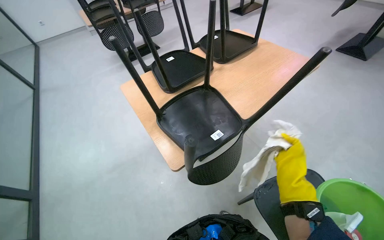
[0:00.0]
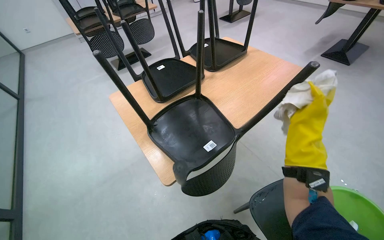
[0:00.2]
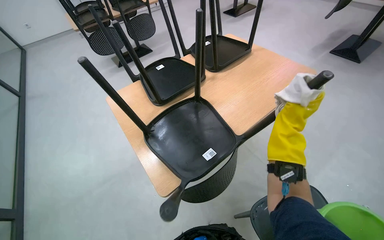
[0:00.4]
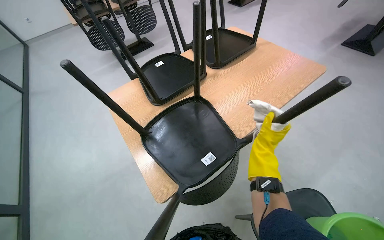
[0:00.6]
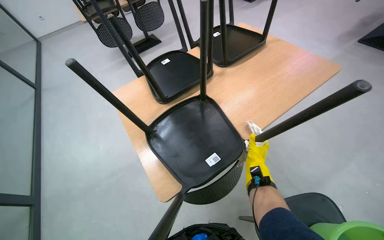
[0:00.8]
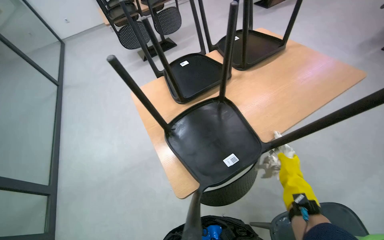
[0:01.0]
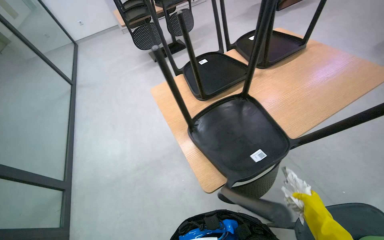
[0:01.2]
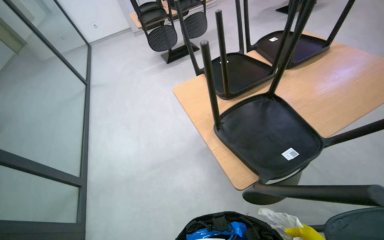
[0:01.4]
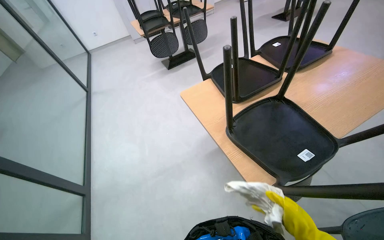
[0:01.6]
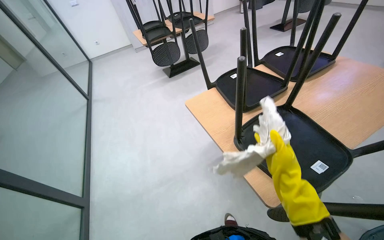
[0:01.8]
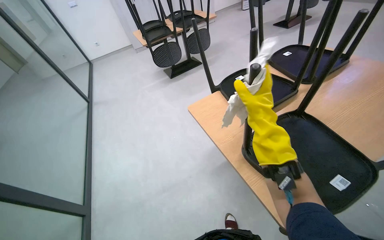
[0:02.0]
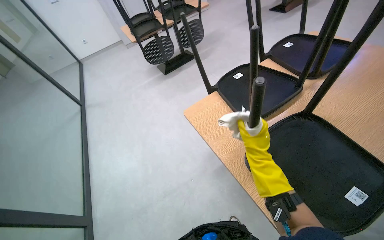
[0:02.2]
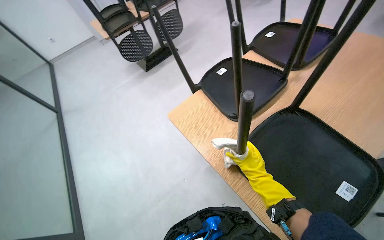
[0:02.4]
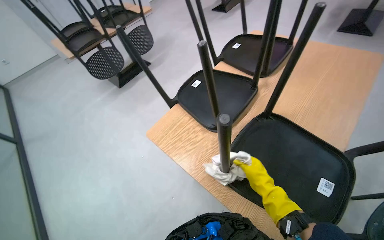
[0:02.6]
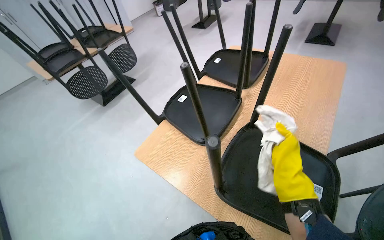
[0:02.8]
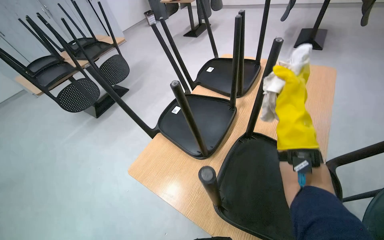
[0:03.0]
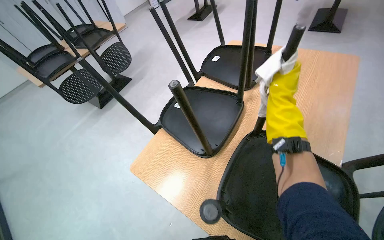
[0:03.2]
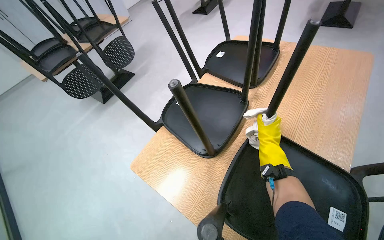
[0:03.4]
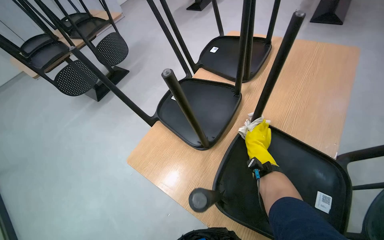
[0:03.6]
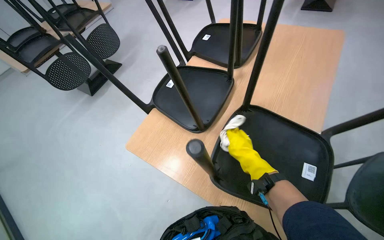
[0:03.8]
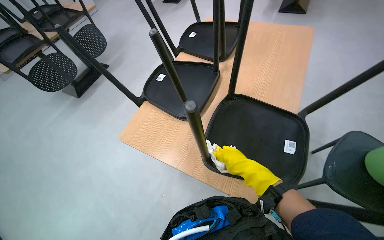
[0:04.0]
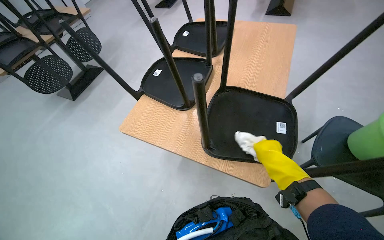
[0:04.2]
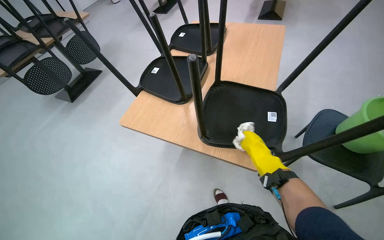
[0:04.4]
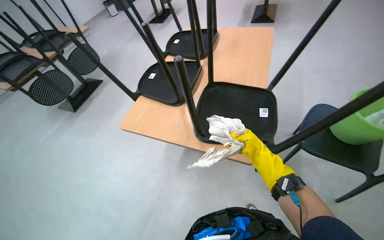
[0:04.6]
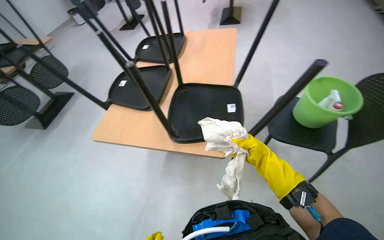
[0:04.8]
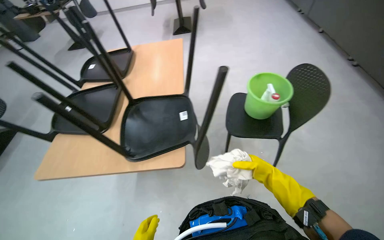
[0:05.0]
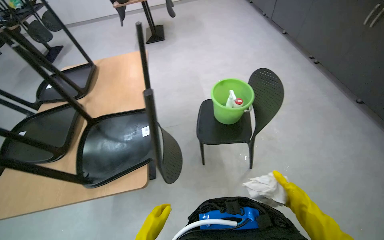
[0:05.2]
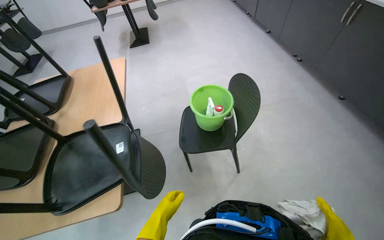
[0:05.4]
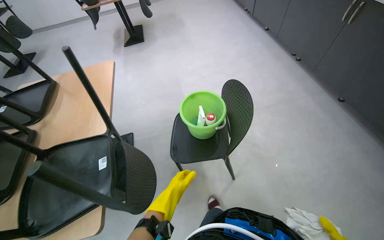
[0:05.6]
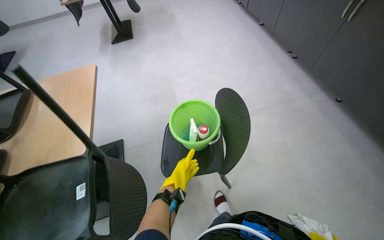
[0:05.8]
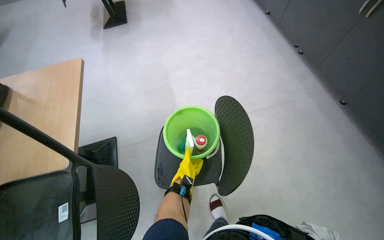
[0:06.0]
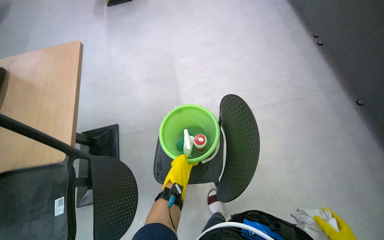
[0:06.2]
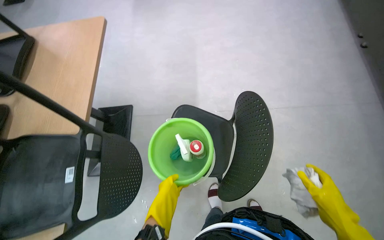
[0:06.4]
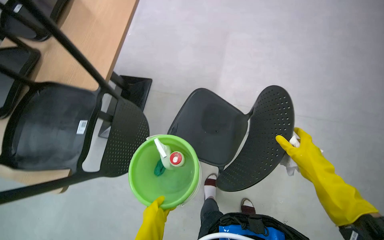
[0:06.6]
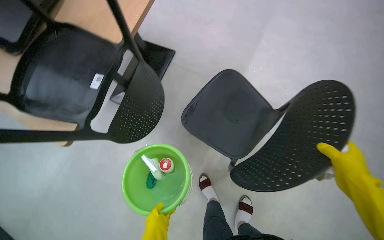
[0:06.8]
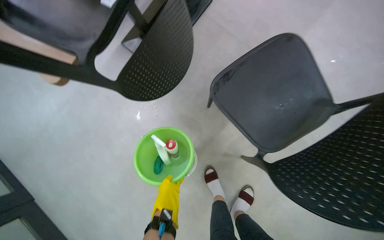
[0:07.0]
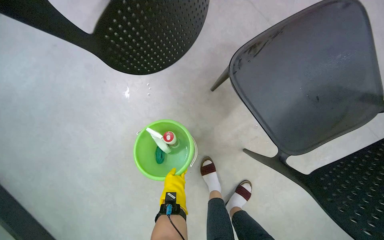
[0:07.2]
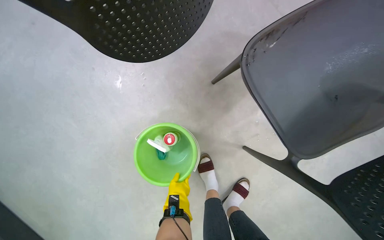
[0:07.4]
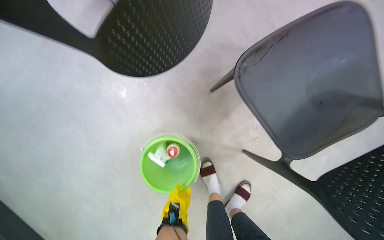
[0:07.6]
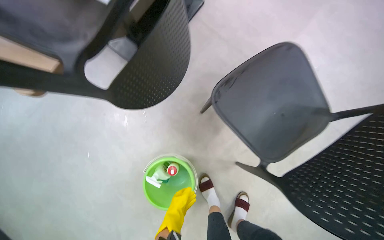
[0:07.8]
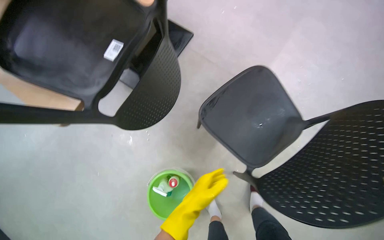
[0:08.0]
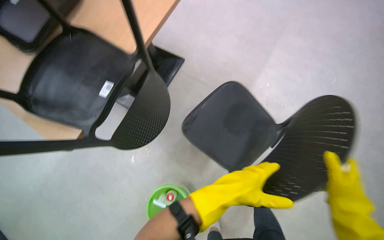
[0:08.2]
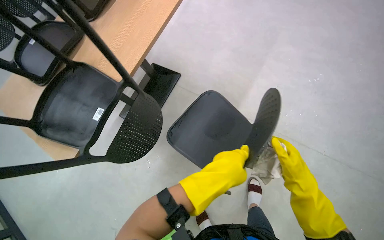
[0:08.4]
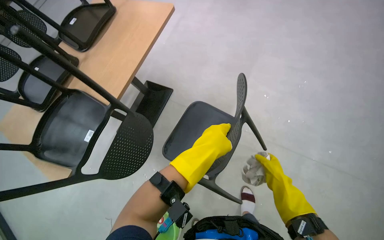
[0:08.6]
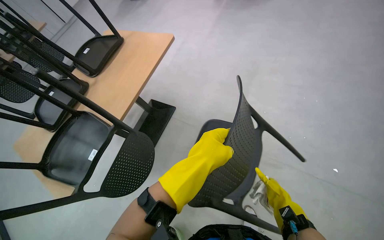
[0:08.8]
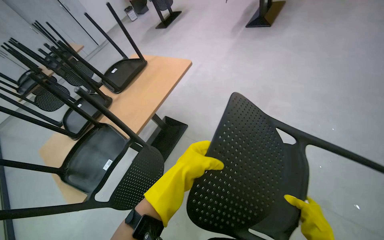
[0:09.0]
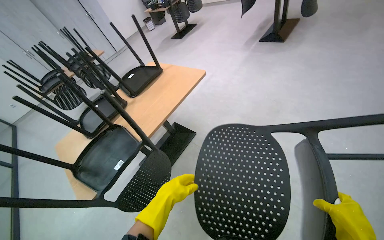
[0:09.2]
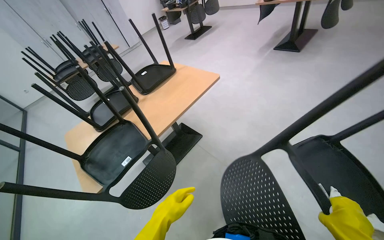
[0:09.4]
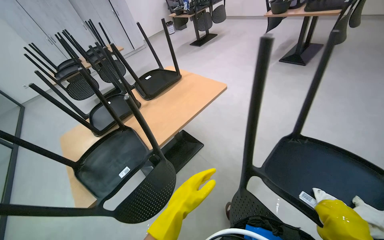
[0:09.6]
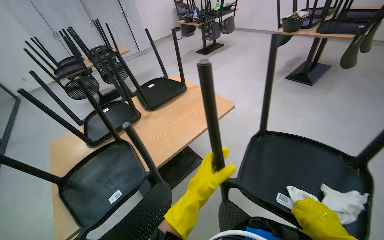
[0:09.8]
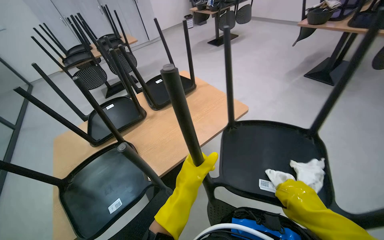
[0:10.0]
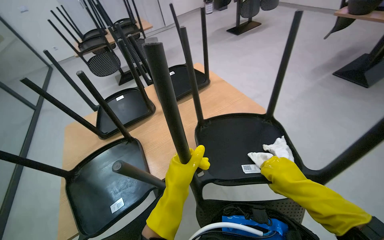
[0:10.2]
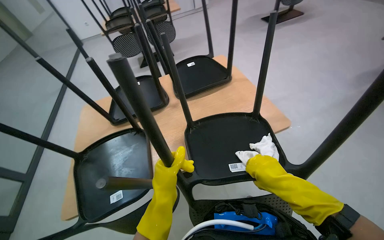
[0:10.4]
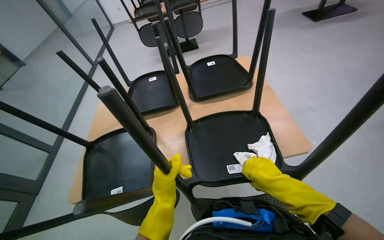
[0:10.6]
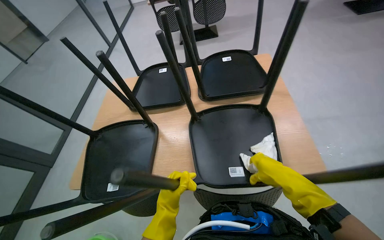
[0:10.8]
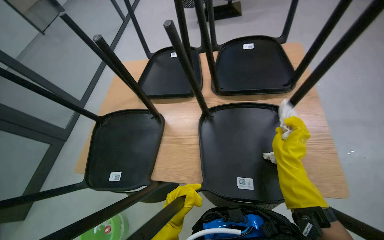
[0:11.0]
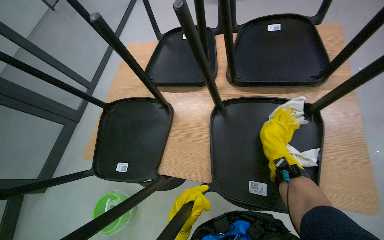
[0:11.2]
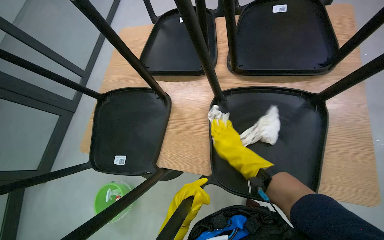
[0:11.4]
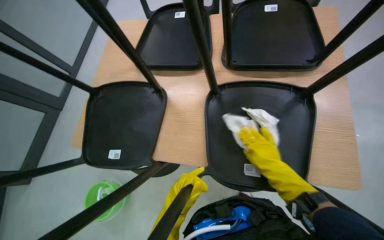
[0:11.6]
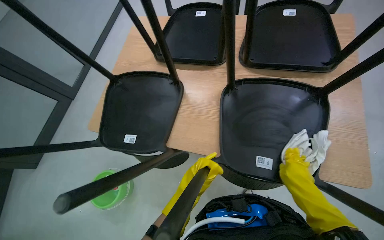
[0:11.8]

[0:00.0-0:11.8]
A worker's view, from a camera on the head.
Job: wiping surfaces.
The whole recording: Cleaning chairs. The worker wipes the underside of chairs with a white cloth.
0:01.4 to 0:03.0: The wearer looks about 30 degrees further to the right.
0:03.0 to 0:04.4: The right hand shifts roughly 50 cm down the picture.
0:04.4 to 0:06.0: The wearer moves about 80 cm. The wearer's head swings about 40 degrees to the right.
0:06.0 to 0:07.4: The camera travels approximately 50 cm. The view tilts roughly 40 degrees downward. The scene rotates clockwise by about 60 degrees.
0:07.4 to 0:08.8: The head travels some 80 cm. The camera pitches upward, by approximately 35 degrees. Everything in view rotates approximately 25 degrees counterclockwise.
0:08.8 to 0:10.4: The head travels about 50 cm. The head turns to the left by some 45 degrees.
0:10.4 to 0:11.8: The wearer looks roughly 20 degrees further downward.

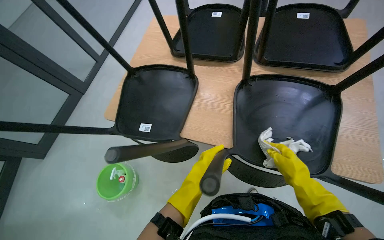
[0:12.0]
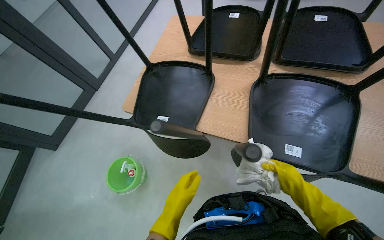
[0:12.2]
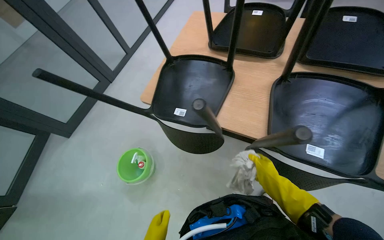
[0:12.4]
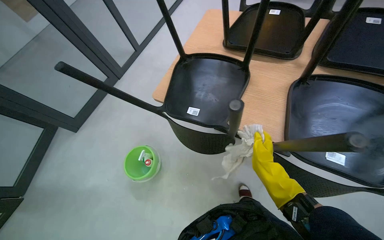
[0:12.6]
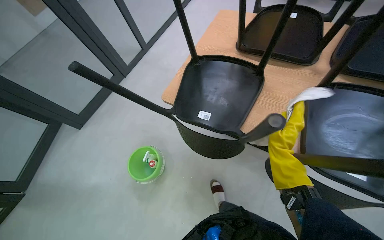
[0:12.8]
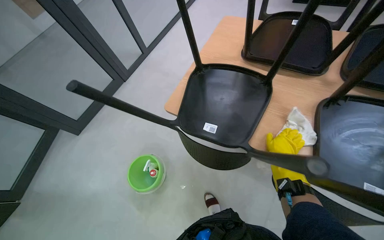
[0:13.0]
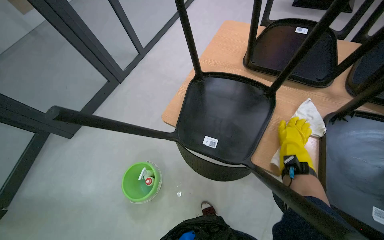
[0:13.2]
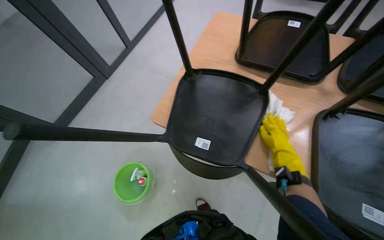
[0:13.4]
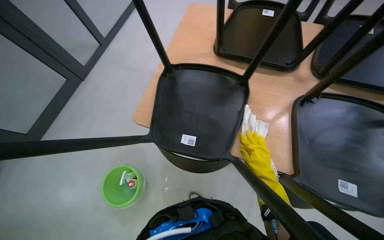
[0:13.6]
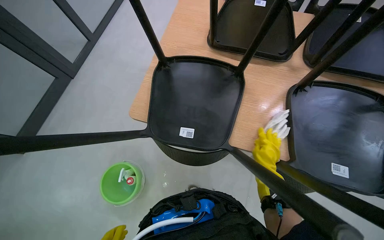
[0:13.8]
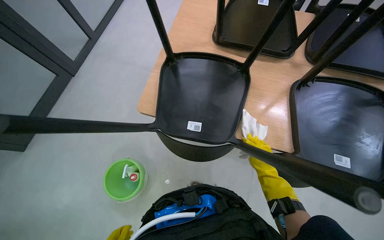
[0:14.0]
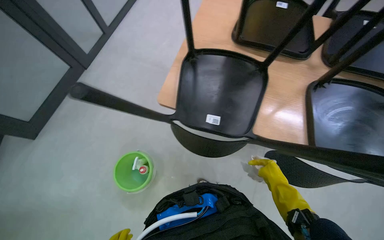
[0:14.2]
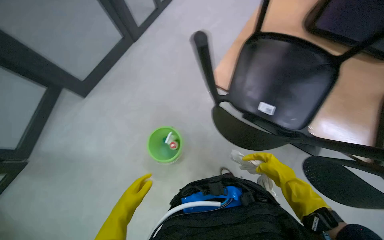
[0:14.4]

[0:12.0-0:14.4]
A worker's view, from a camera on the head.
Job: wiping surfaces.
The whole recording: Cleaning chairs. The worker wipes the underside of chairs with a white cloth.
0:12.0 to 0:13.2: The right hand travels farther from the camera and up the picture by approximately 30 cm.
0:13.2 to 0:14.4: The right hand heads to the left, down the picture and nearer to the camera, covering roughly 35 cm.

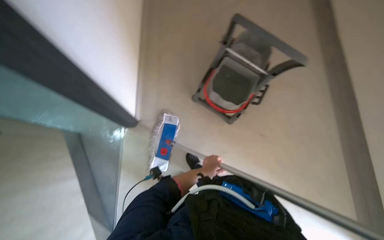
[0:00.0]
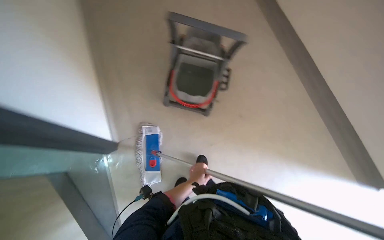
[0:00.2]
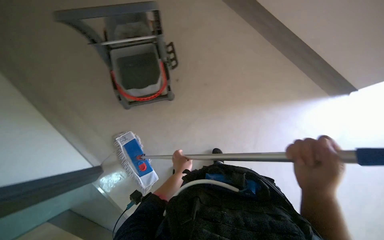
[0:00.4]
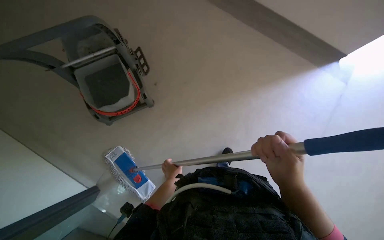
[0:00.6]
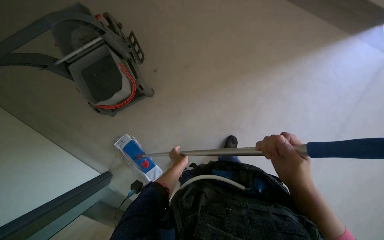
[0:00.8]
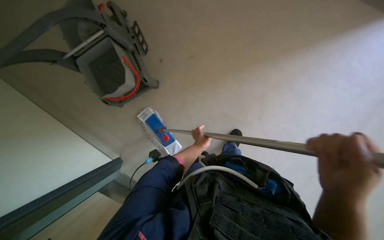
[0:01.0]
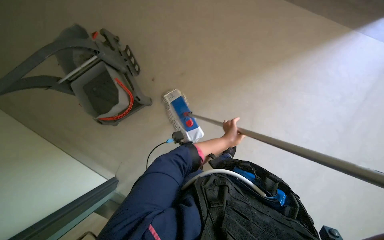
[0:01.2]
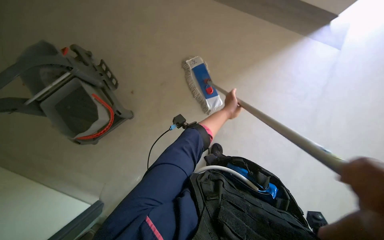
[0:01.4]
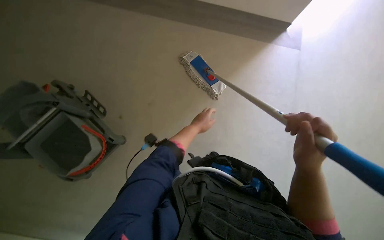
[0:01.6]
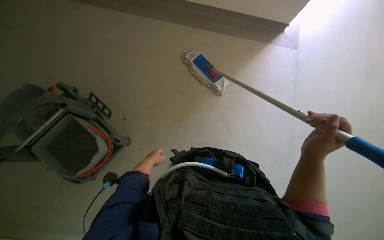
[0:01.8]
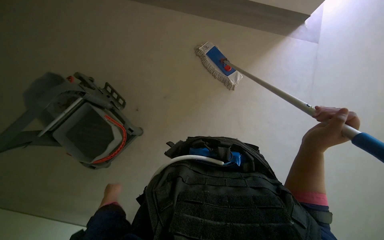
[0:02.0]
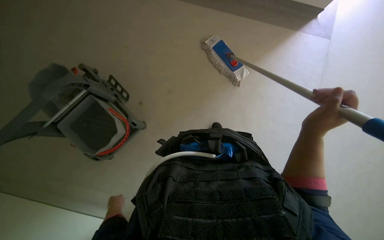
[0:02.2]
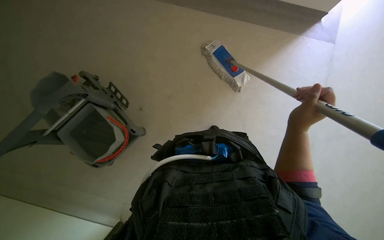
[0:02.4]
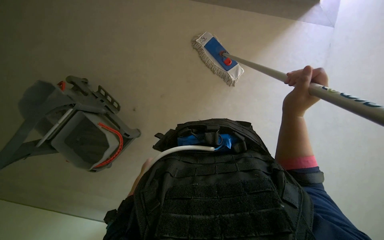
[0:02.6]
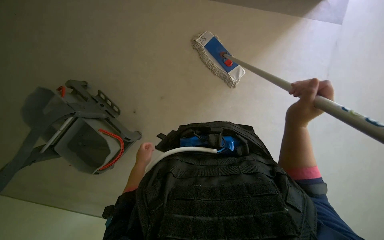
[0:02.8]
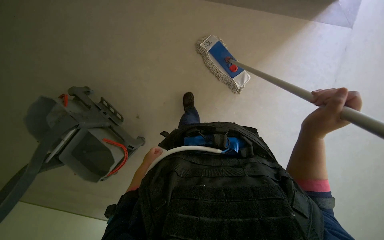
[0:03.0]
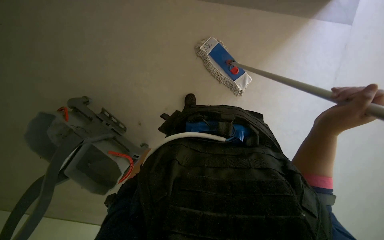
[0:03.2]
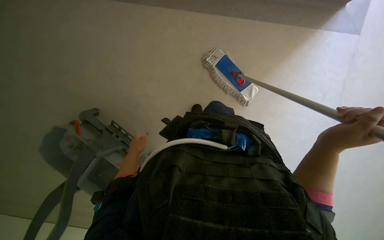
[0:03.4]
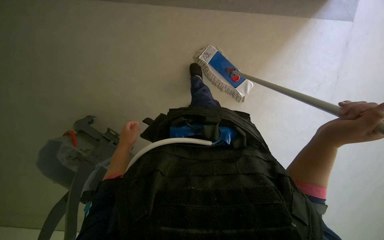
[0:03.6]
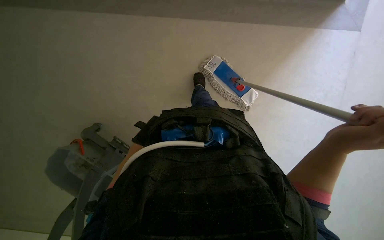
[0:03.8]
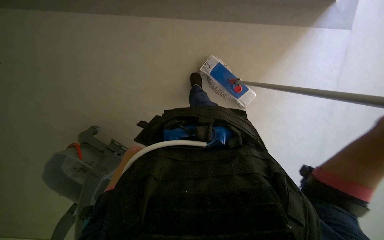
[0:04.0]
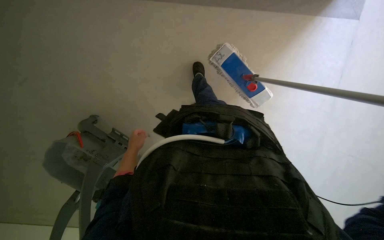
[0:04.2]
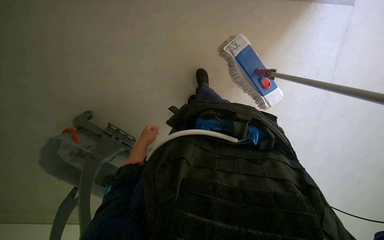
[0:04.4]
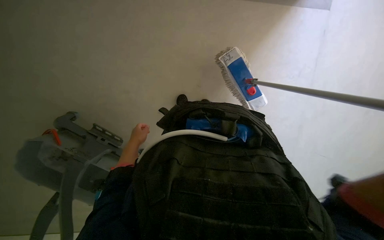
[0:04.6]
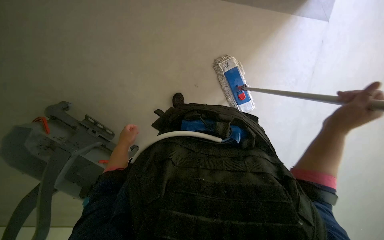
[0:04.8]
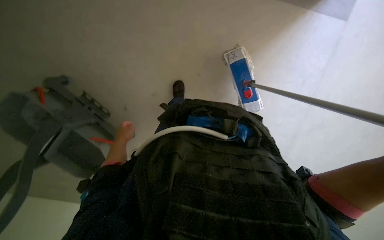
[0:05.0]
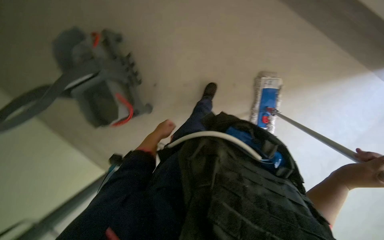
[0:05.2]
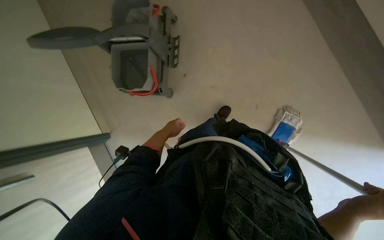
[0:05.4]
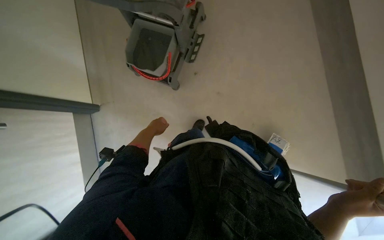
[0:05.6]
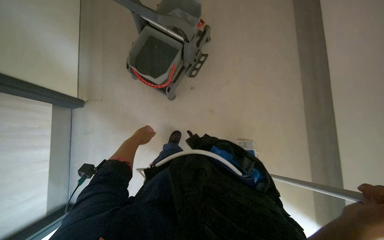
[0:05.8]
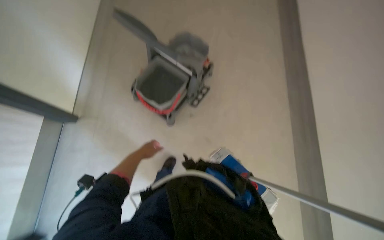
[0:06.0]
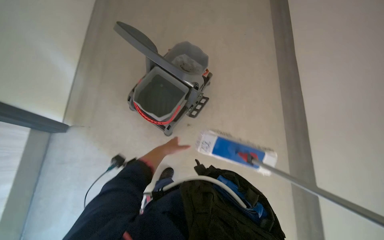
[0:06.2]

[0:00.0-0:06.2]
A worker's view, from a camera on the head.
Job: preparing cleaning supplies.
The whole recording: Rinsing and wringing mop. The worker rinses and wrings the mop head in a bucket on the cleaning cart.
0:00.0 to 0:01.6: The camera is carried roughly 50 cm. The head rotates about 80 degrees to the right. The wearer looks some 15 degrees further downward.
0:01.6 to 0:03.2: The right hand is displaced up the picture by roughly 25 cm.
0:03.2 to 0:04.6: The left hand goes nearer and farther, some 15 cm each way, reversing 2 times.
0:04.6 to 0:06.2: The view tilts roughly 20 degrees upward. The scene rotates clockwise by some 70 degrees.
